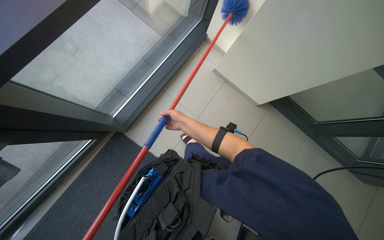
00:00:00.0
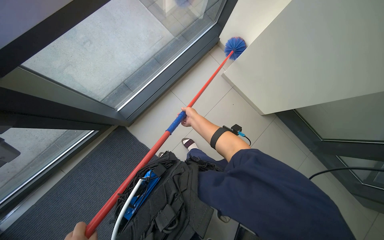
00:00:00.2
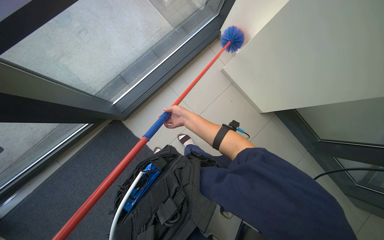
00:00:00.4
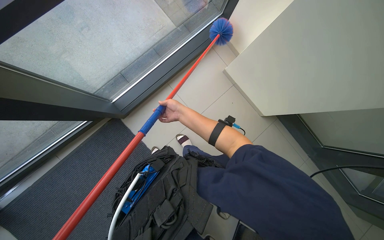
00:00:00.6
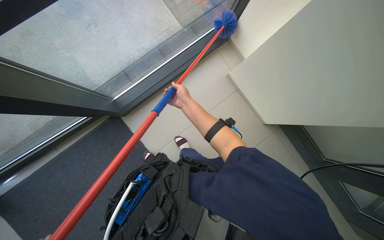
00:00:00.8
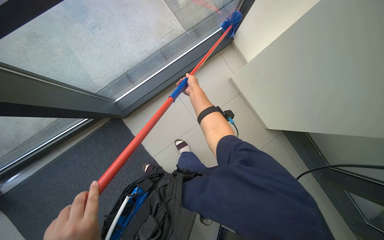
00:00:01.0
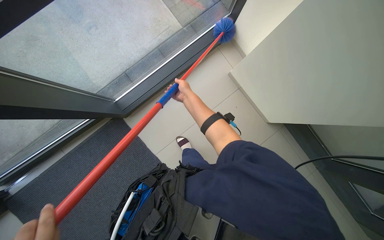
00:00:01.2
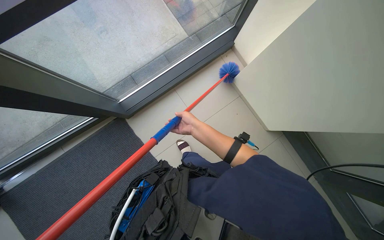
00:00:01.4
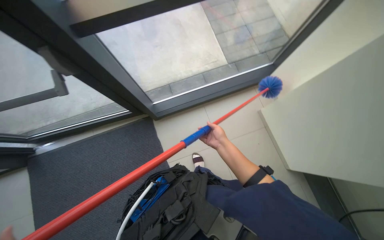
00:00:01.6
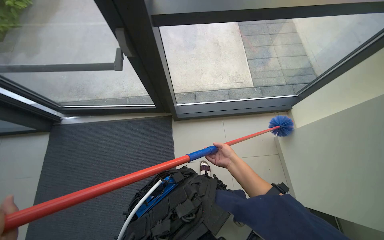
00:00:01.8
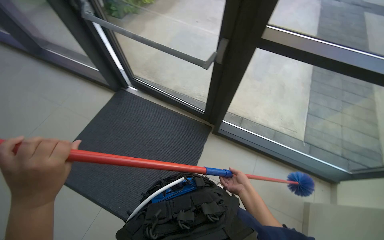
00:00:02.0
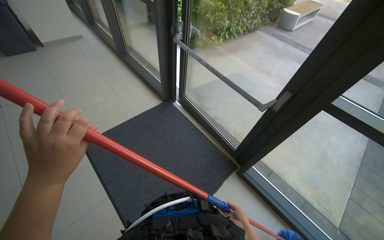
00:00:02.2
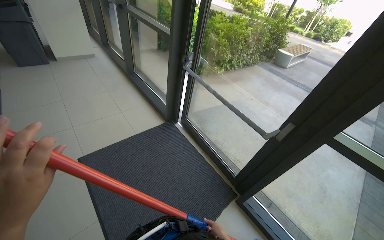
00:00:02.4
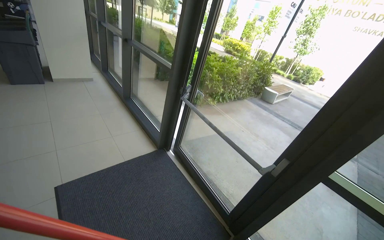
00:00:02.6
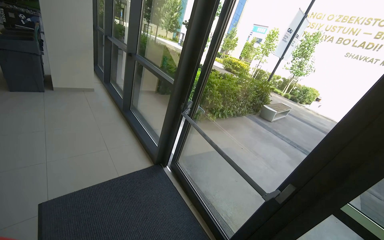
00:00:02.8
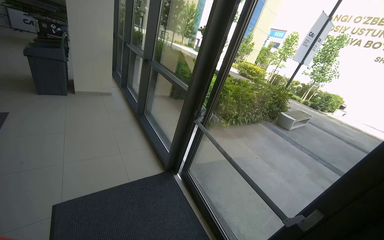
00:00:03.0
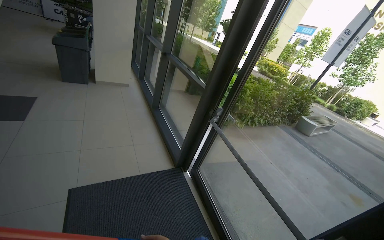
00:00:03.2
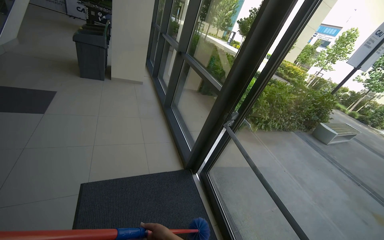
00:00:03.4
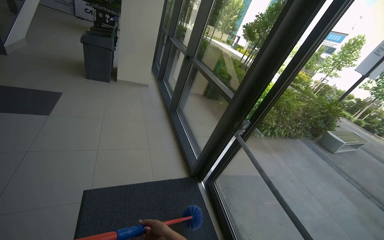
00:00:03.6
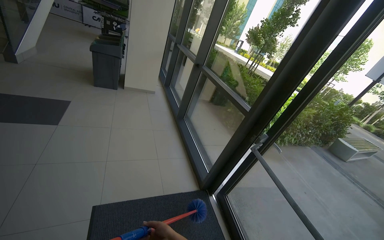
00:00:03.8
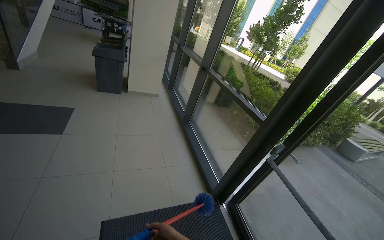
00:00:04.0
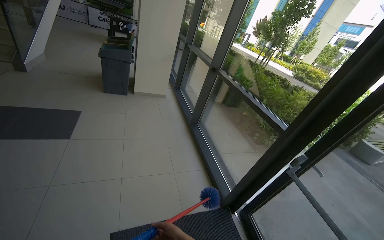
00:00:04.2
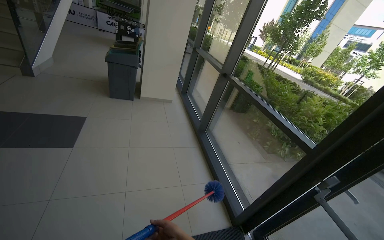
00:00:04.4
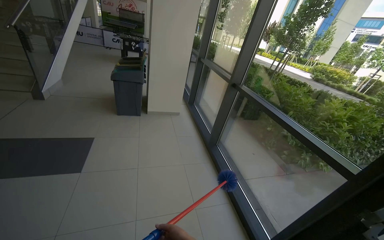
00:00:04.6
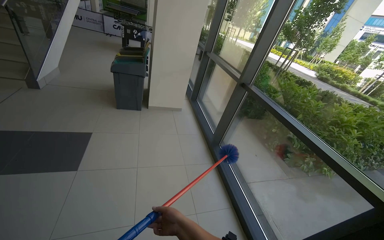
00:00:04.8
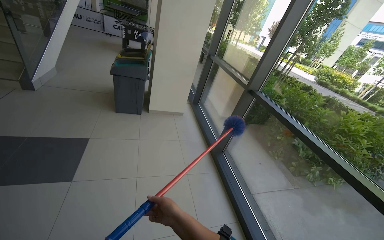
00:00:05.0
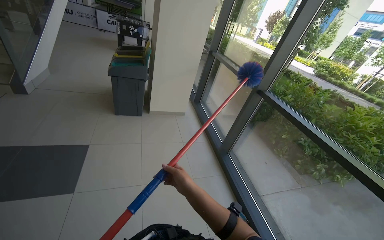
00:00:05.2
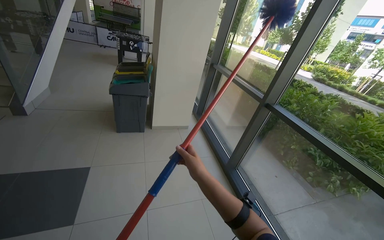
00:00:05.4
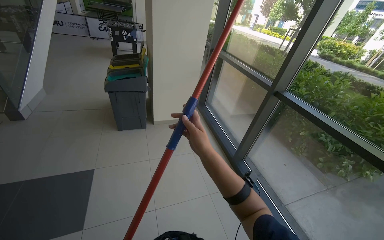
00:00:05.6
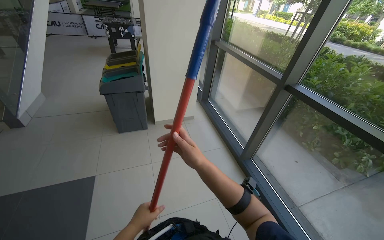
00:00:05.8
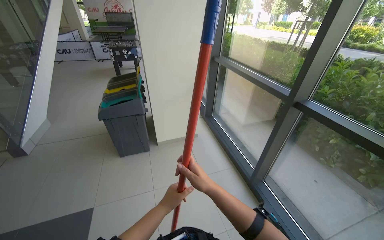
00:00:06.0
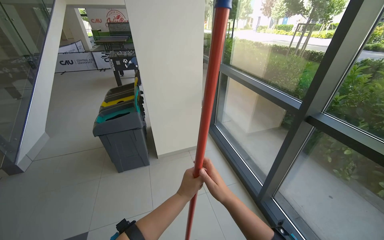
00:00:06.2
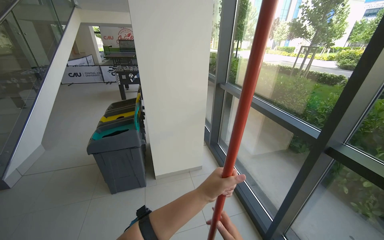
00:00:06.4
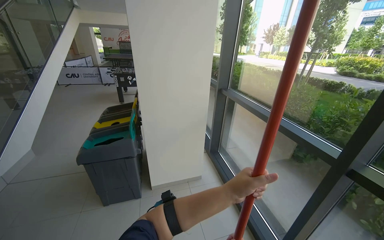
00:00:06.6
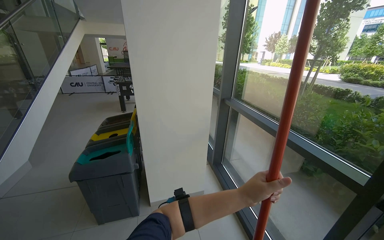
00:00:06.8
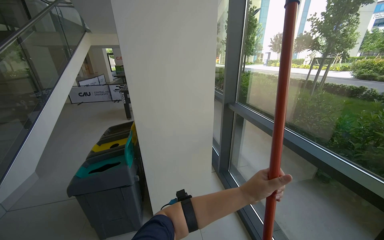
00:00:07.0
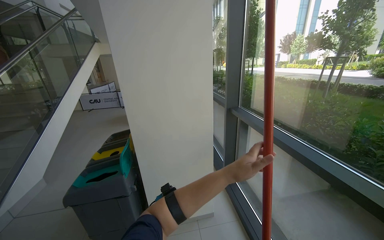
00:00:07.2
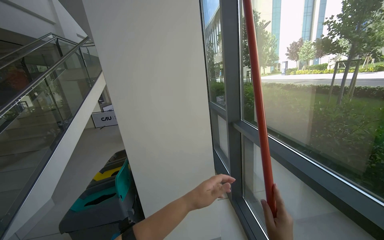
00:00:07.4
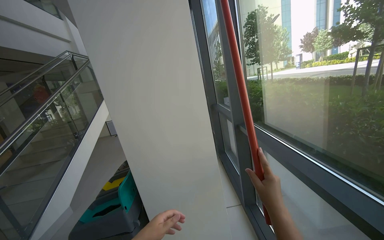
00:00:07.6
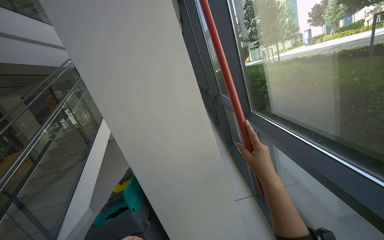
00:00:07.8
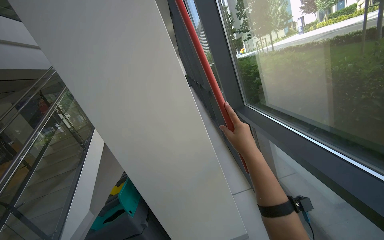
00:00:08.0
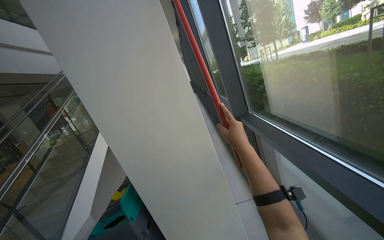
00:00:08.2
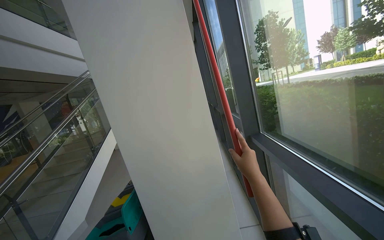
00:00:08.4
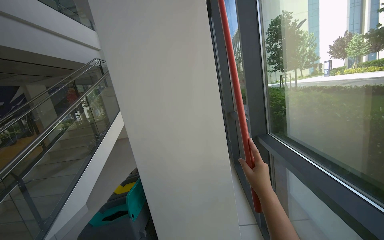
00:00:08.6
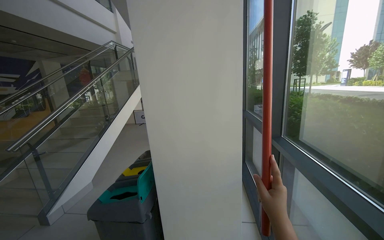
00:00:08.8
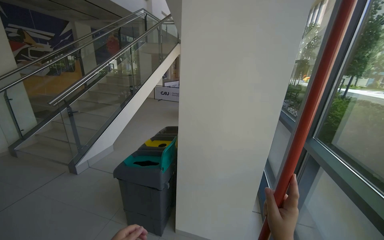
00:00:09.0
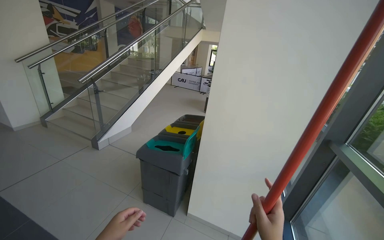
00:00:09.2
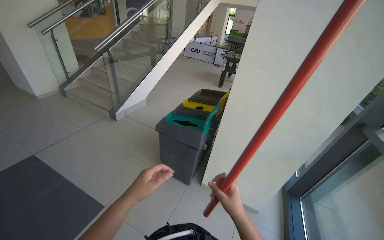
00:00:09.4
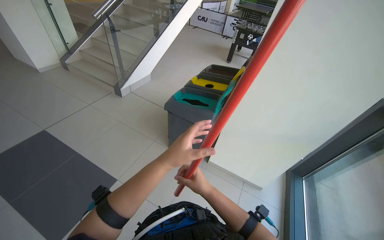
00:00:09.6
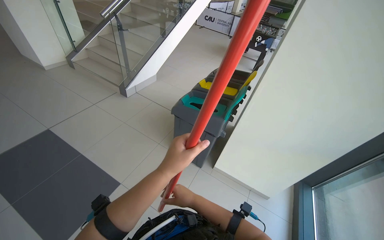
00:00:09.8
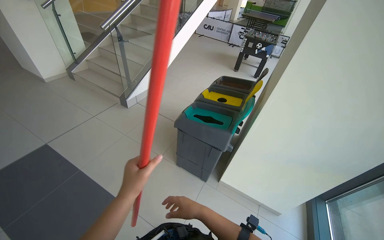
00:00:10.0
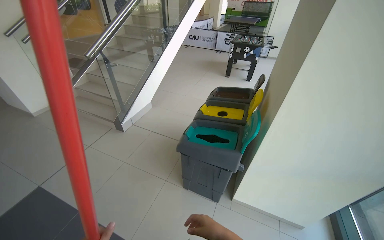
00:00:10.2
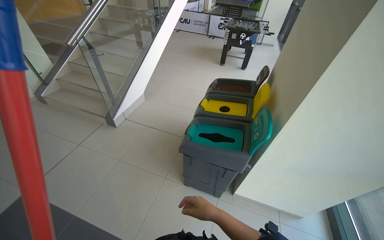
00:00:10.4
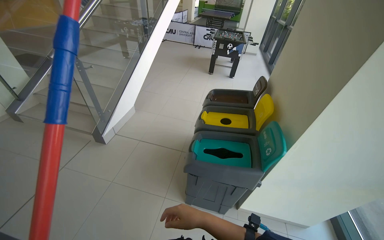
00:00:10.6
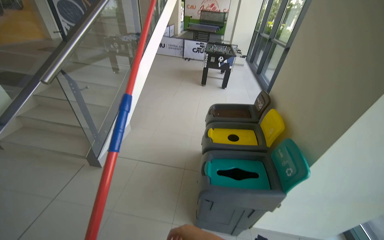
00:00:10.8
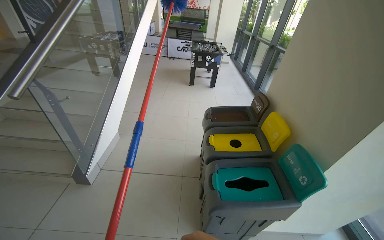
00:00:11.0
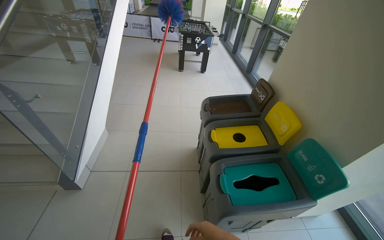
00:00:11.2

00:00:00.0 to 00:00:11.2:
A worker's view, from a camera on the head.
Job: cleaning windows.
The whole recording: Dusting glass entrance doors and frames. The worker uses a long-handled duster to clean dust from the glass entrance doors and their frames.
00:00:00.0 to 00:00:01.6: The wearer looks roughly 30 degrees further to the left. The right hand is displaced nearer to the camera and to the right by some 15 cm.
00:00:01.6 to 00:00:03.2: The head travels some 60 cm. The head rotates approximately 85 degrees to the left. The camera pitches upward, by about 45 degrees.
00:00:03.2 to 00:00:04.8: The head travels some 1 m.
00:00:04.8 to 00:00:06.4: The camera travels about 1 m.
00:00:06.4 to 00:00:08.0: The camera is carried roughly 80 cm. The view swings about 20 degrees to the left.
00:00:08.0 to 00:00:09.6: The camera travels approximately 60 cm. The wearer's head swings some 45 degrees to the left. The wearer looks some 25 degrees further downward.
00:00:09.6 to 00:00:11.2: The camera travels about 1 m. The head rotates approximately 30 degrees to the right.

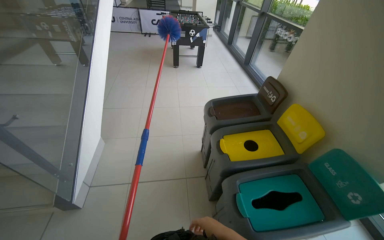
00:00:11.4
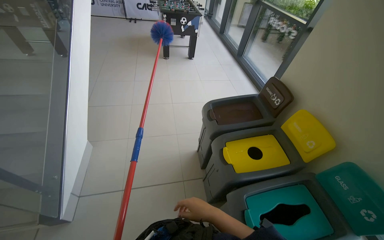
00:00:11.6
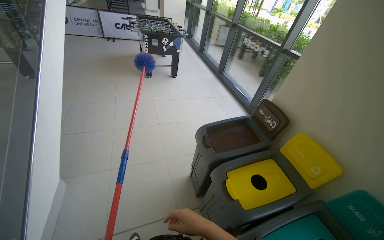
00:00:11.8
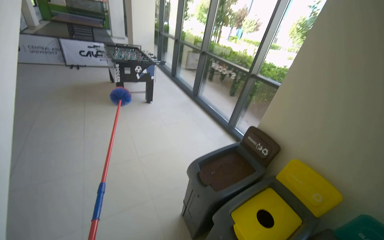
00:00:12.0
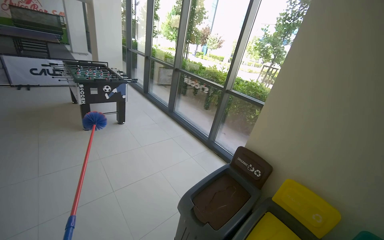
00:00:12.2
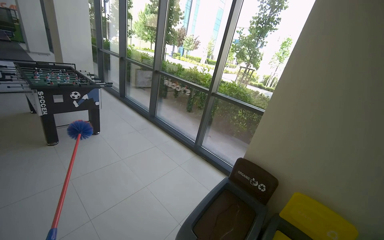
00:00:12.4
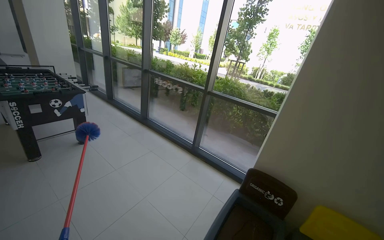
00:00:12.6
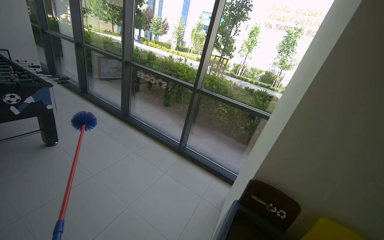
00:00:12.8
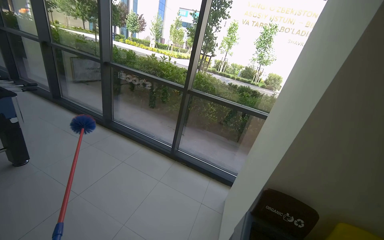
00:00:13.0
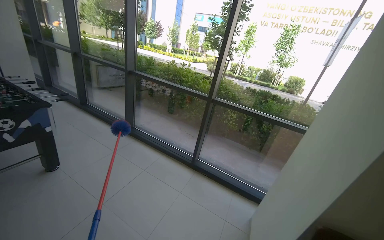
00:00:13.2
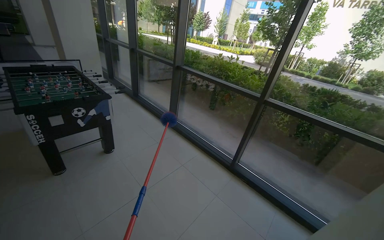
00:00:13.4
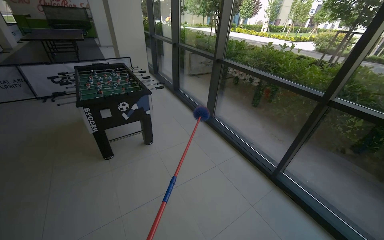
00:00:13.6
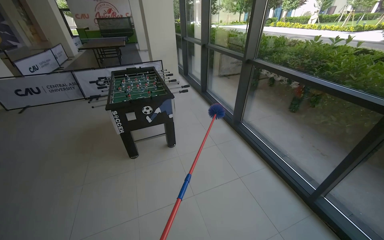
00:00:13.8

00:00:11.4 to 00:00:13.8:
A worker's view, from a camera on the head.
Job: cleaning windows.
The whole recording: Dusting glass entrance doors and frames. The worker uses a long-handled duster to clean dust from the glass entrance doors and their frames.
00:00:11.4 to 00:00:12.6: The wearer moves approximately 1 m. The wearer's head swings about 45 degrees to the right. The view tips upward by approximately 15 degrees.
00:00:12.6 to 00:00:13.8: The camera travels about 90 cm. The camera is aimed some 35 degrees further to the left.

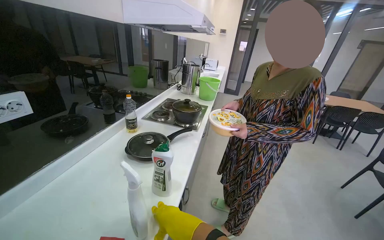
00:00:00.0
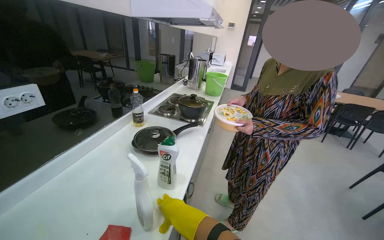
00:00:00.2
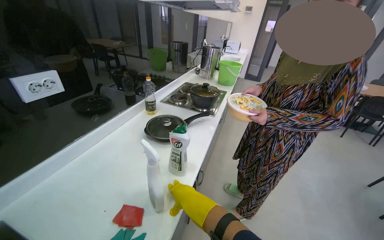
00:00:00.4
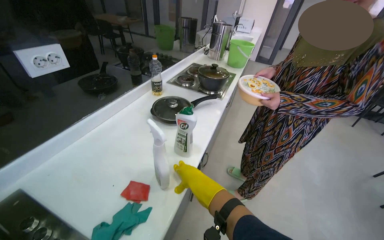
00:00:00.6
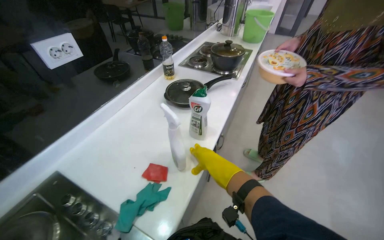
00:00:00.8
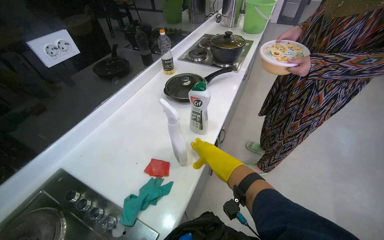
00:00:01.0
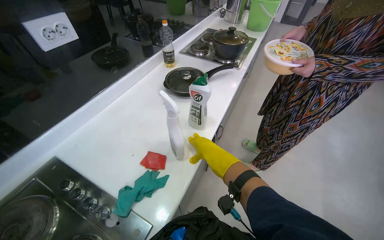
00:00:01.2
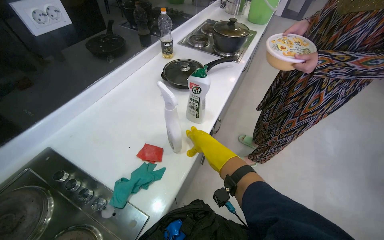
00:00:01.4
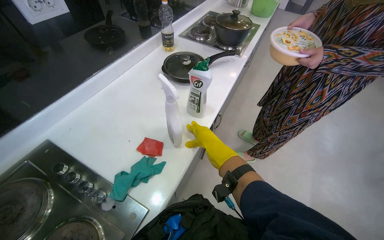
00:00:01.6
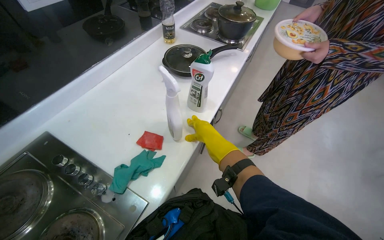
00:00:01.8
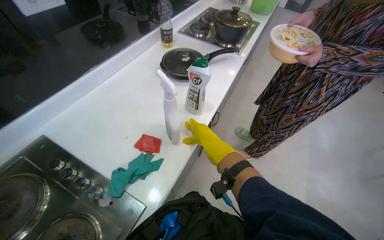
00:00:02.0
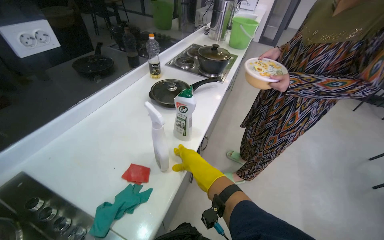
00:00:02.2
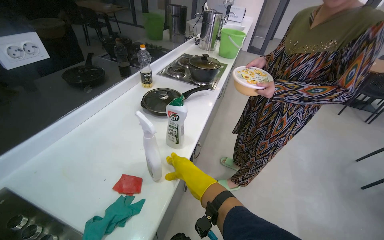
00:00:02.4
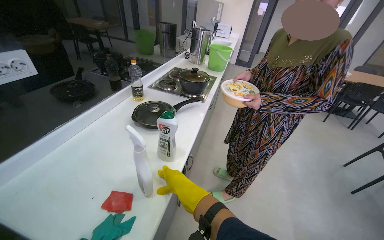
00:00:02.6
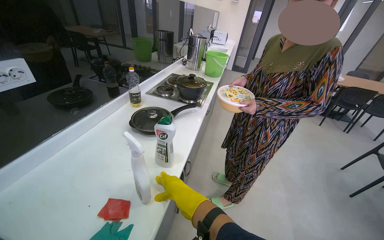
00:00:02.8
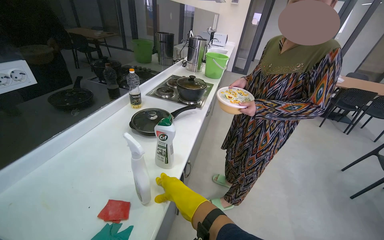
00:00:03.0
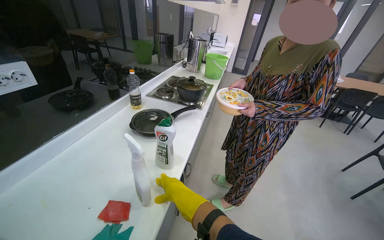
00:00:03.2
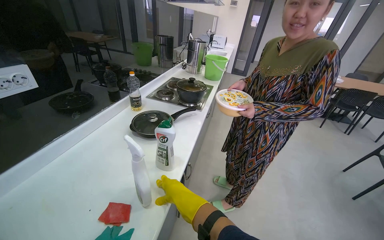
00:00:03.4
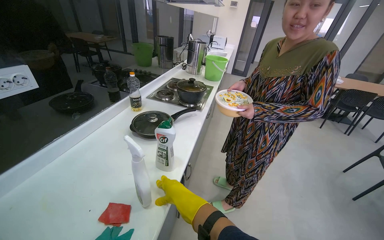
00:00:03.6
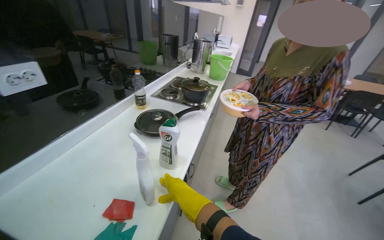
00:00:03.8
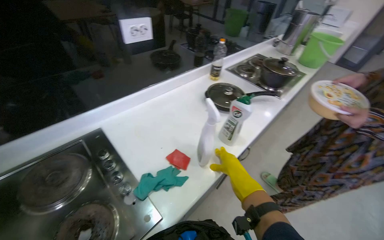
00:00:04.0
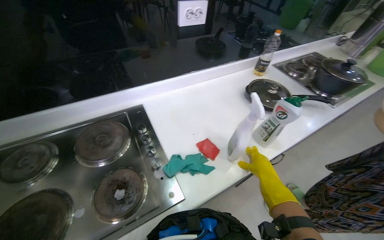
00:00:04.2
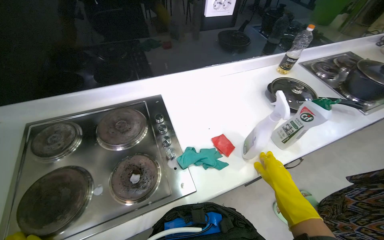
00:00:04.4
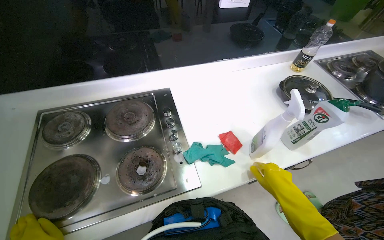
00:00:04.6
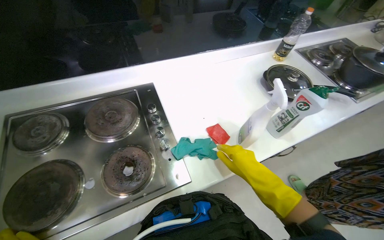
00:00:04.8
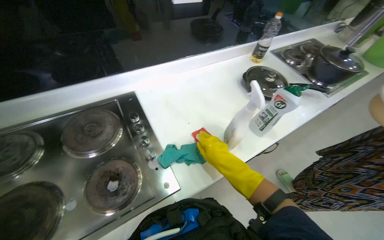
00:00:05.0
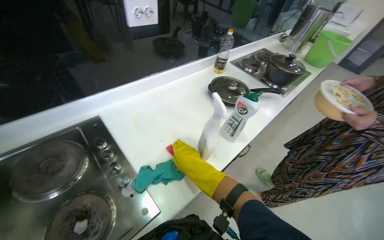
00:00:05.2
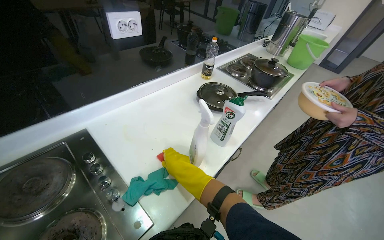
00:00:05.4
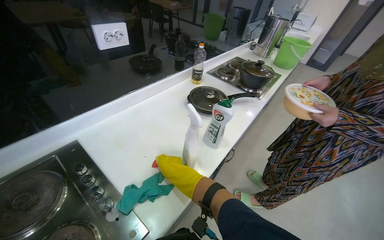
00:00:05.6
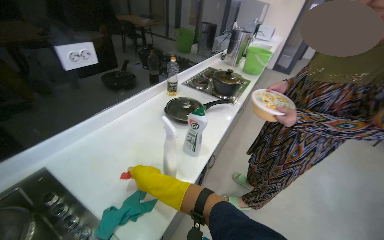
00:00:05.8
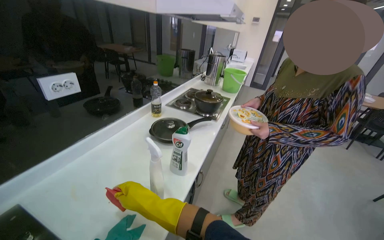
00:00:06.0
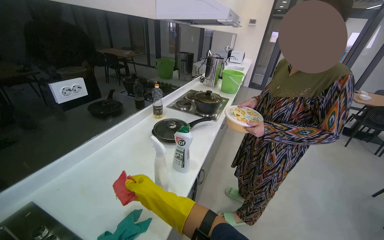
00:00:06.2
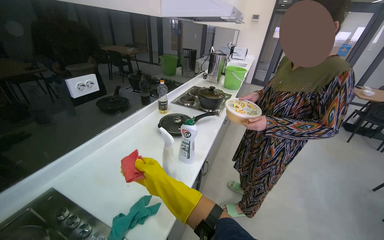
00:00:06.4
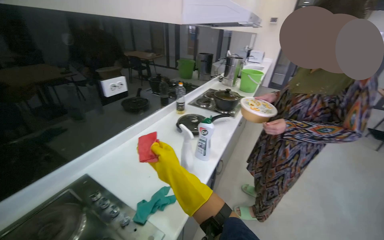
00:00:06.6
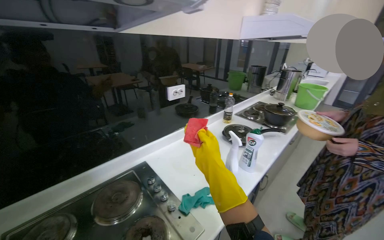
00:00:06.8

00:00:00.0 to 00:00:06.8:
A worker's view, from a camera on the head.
Job: cleaning kitchen.
The whole recording: Wiping kitchen backsplash and hood. The worker wipes the kitchen backsplash and the underside of the range hood with a sponge.
00:00:00.0 to 00:00:01.4: The wearer looks some 25 degrees further downward.
00:00:01.4 to 00:00:02.8: The wearer looks roughly 15 degrees further upward. The right hand moves nearer to the camera, roughly 10 cm.
00:00:02.8 to 00:00:04.0: The head rotates some 30 degrees to the left.
00:00:05.4 to 00:00:06.8: The camera pitches upward, by about 15 degrees.
